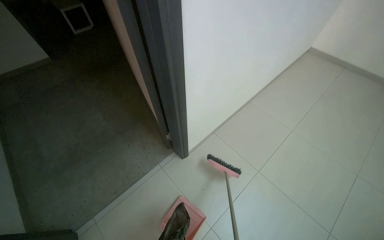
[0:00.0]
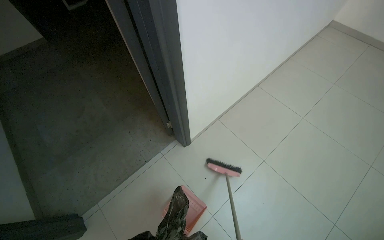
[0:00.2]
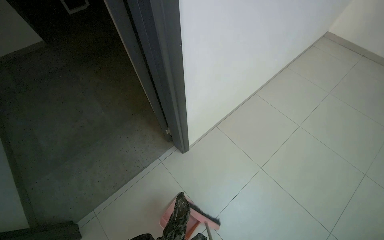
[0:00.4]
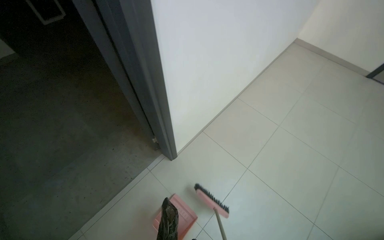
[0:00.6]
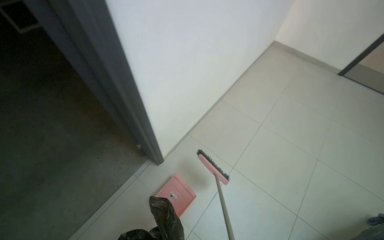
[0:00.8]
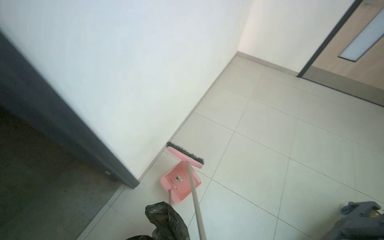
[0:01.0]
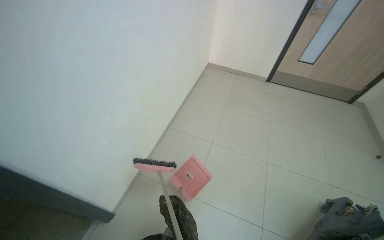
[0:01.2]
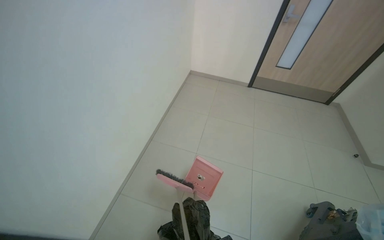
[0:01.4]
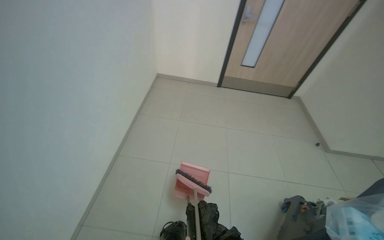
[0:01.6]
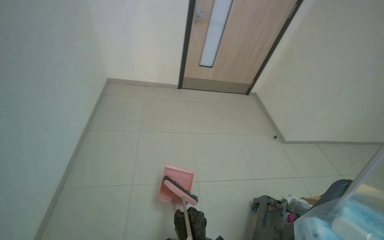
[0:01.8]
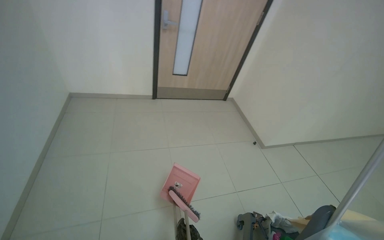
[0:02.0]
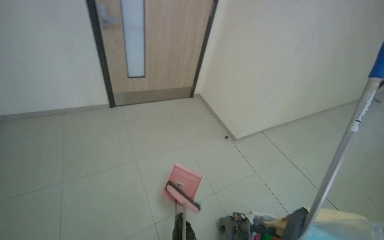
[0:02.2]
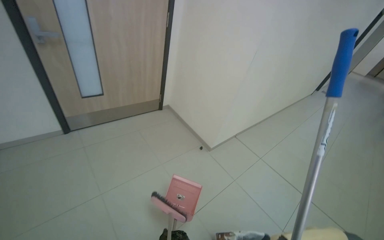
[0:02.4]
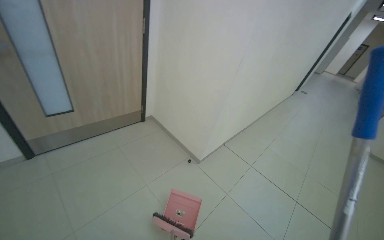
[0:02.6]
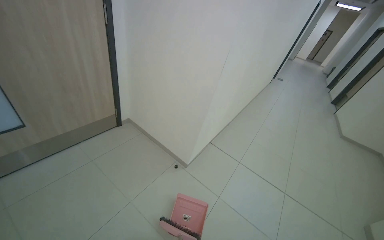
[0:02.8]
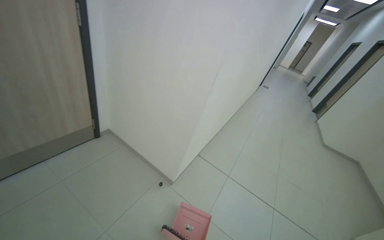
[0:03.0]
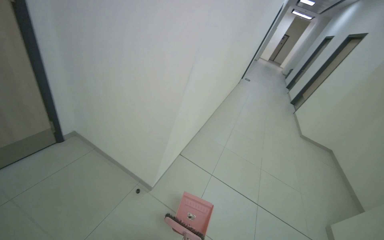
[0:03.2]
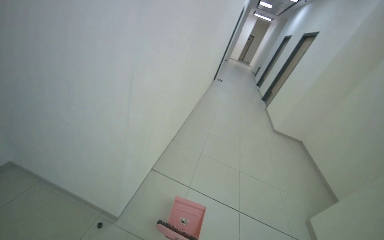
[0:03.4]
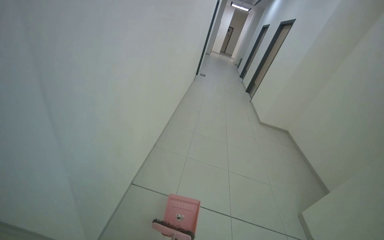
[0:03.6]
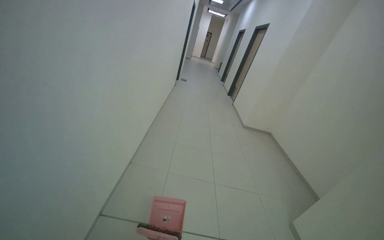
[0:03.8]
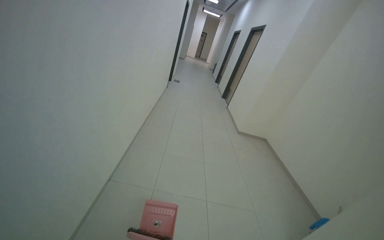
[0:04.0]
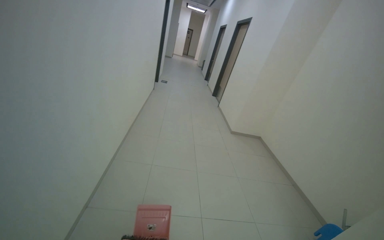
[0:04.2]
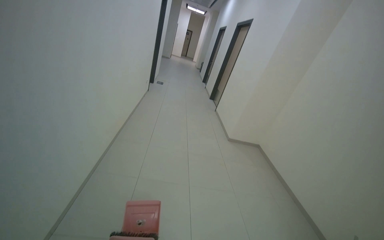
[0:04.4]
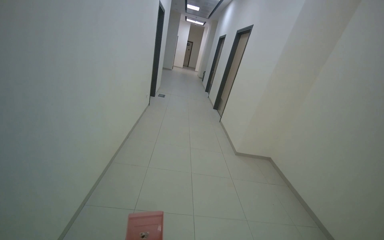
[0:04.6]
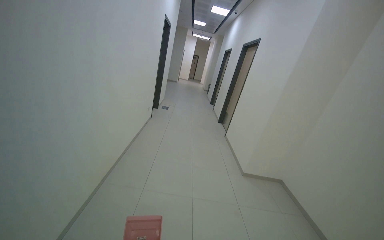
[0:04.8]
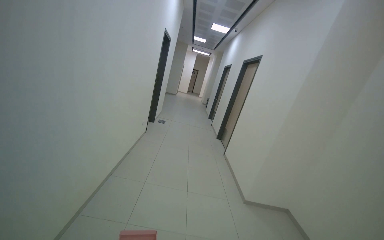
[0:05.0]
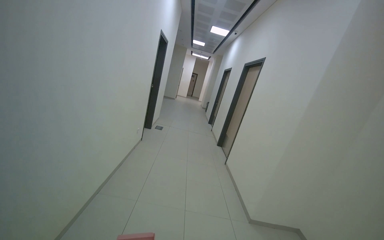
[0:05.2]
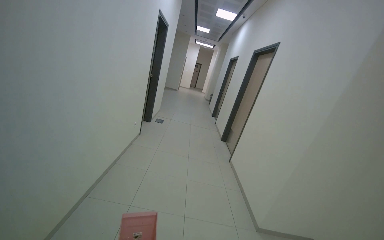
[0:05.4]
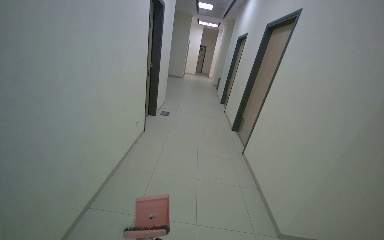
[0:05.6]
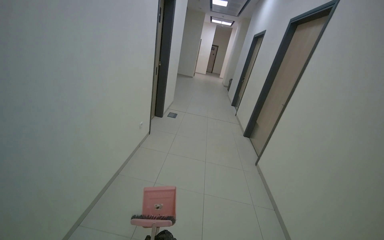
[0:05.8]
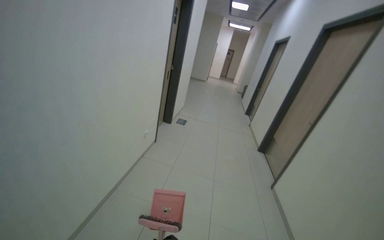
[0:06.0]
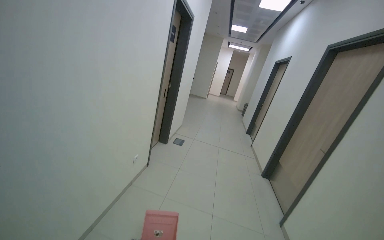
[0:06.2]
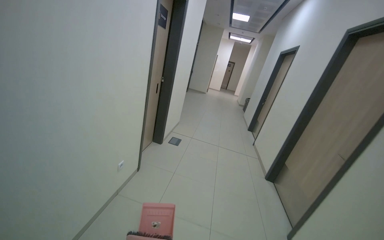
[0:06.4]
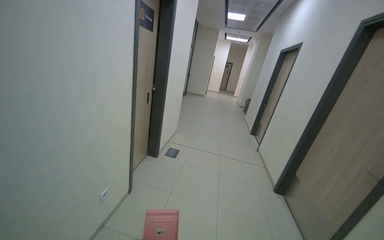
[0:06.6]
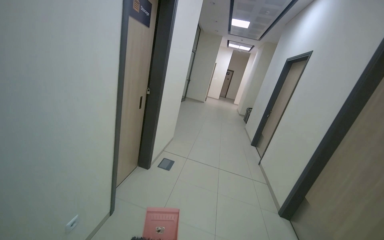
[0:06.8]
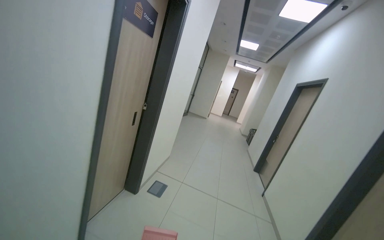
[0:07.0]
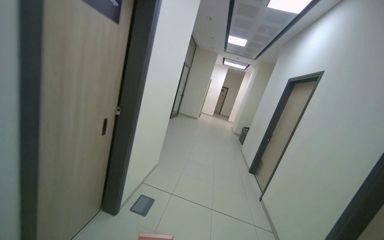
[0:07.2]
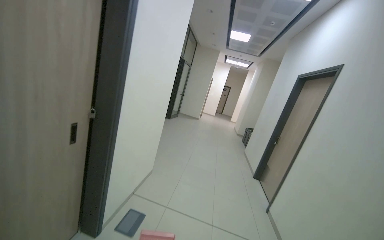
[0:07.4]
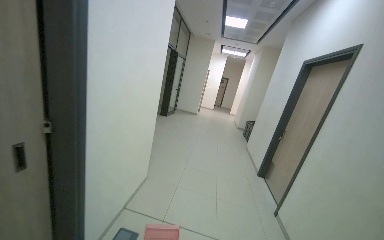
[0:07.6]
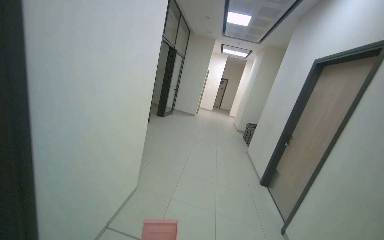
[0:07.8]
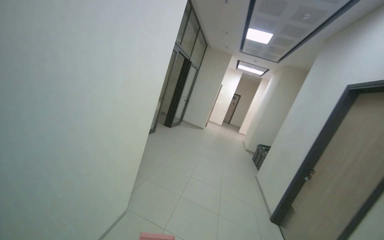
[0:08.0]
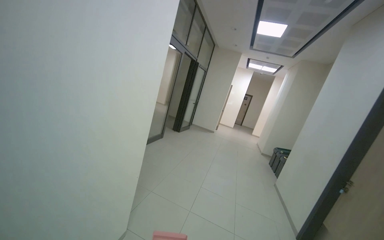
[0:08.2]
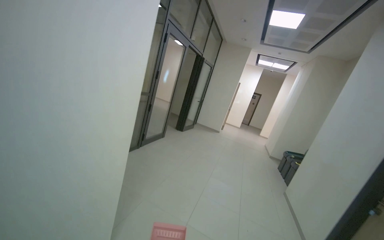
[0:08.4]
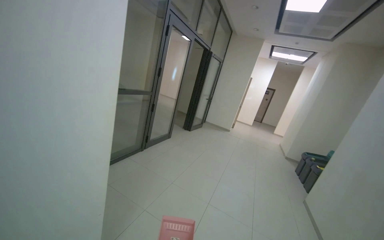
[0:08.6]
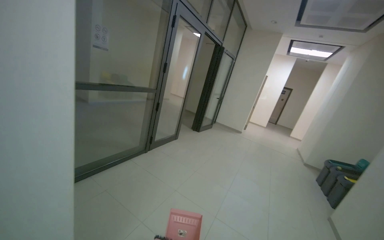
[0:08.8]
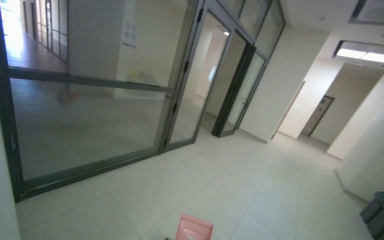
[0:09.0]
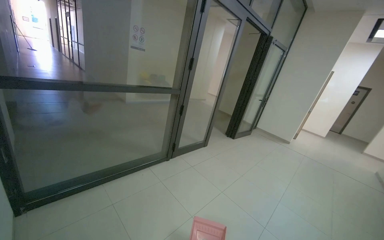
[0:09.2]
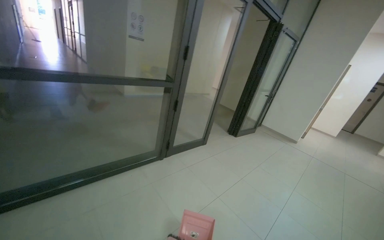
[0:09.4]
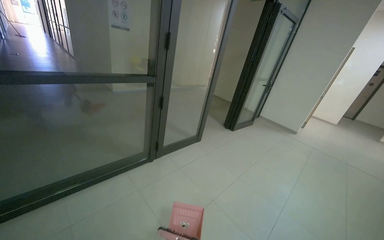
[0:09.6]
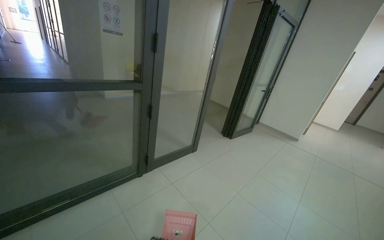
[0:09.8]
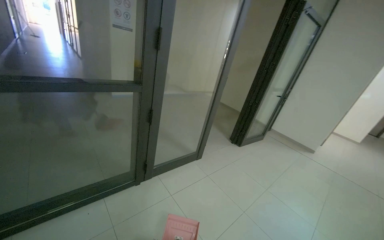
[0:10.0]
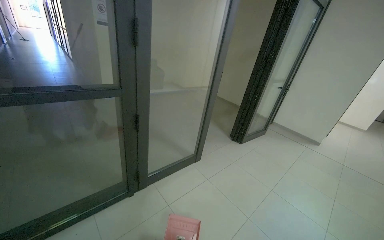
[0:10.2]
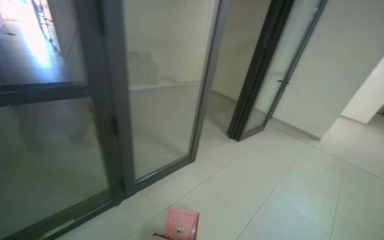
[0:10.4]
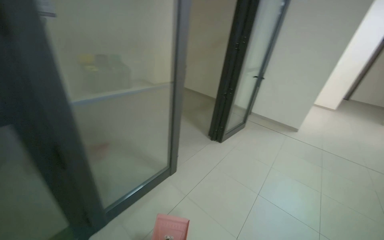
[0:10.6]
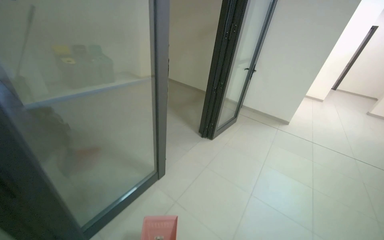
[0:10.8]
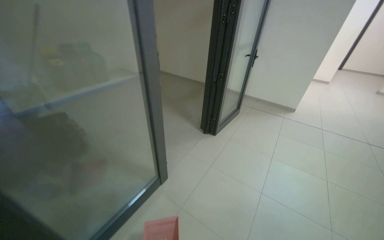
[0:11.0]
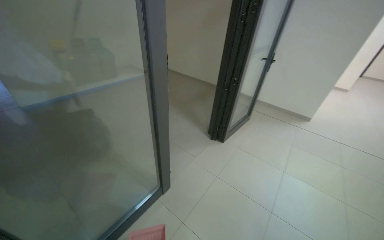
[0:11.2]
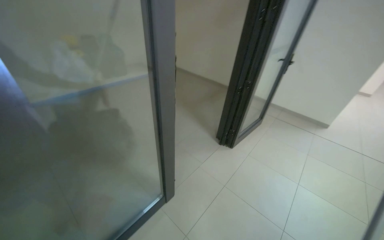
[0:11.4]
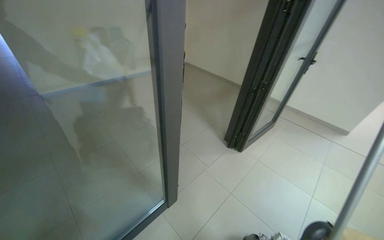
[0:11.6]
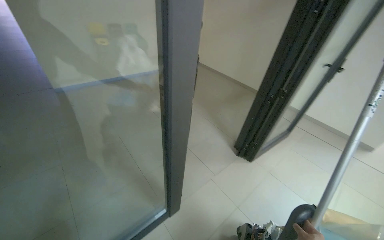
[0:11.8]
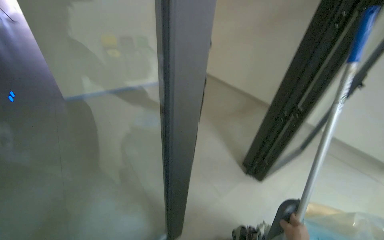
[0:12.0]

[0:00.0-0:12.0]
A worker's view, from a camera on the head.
Job: sweeping floor.
The whole recording: Sweeping hallway floor. The worker sweeps debris from the hallway floor into a dustpan.
0:00.0 to 0:01.6: The head travels approximately 70 cm. The wearer looks approximately 40 degrees further to the right.
0:01.6 to 0:03.0: The head travels some 1 m. The wearer looks approximately 65 degrees further to the right.
0:03.0 to 0:04.4: The camera travels about 1.5 m. The wearer's head swings approximately 35 degrees to the right.
0:04.4 to 0:06.0: The camera is carried roughly 2 m.
0:06.0 to 0:07.6: The wearer moves about 2 m.
0:07.6 to 0:09.0: The camera travels roughly 2 m. The wearer's head swings roughly 30 degrees to the left.
0:09.0 to 0:10.4: The wearer moves approximately 1.5 m.
0:10.4 to 0:12.0: The head travels about 1 m.

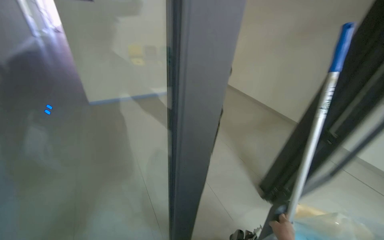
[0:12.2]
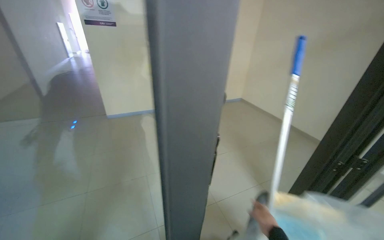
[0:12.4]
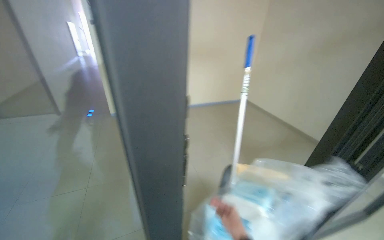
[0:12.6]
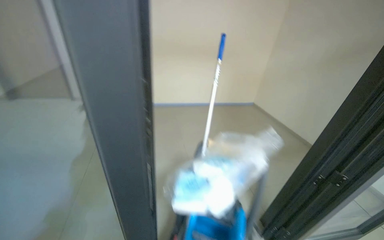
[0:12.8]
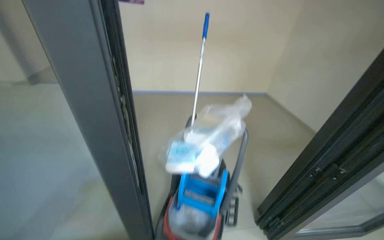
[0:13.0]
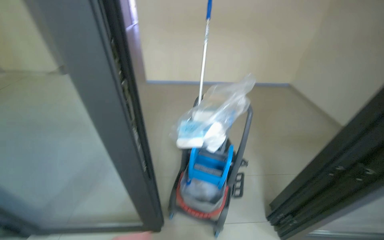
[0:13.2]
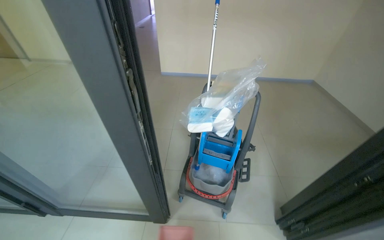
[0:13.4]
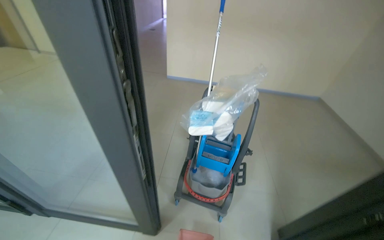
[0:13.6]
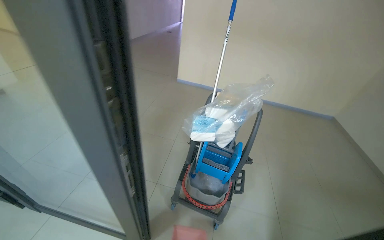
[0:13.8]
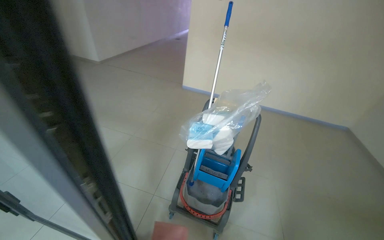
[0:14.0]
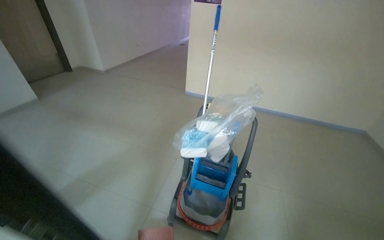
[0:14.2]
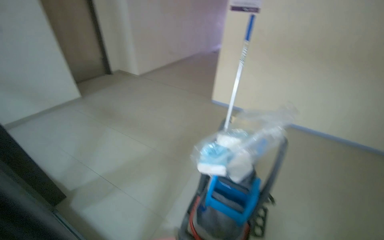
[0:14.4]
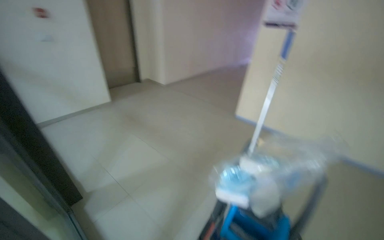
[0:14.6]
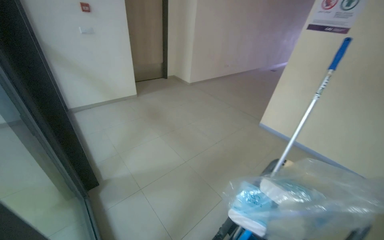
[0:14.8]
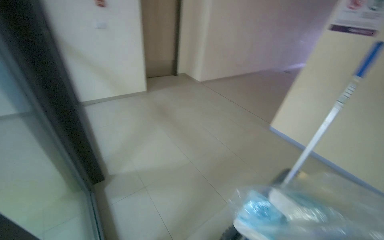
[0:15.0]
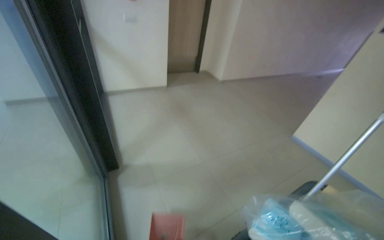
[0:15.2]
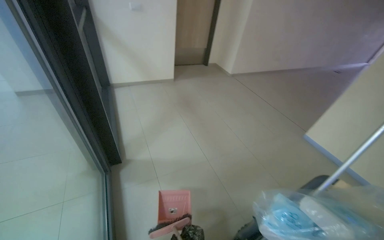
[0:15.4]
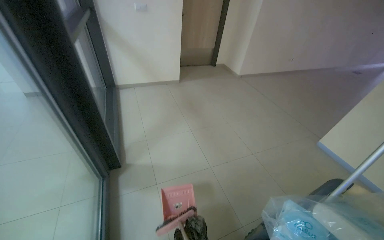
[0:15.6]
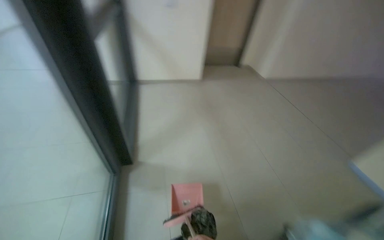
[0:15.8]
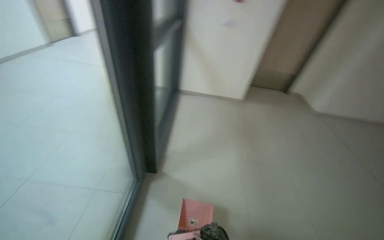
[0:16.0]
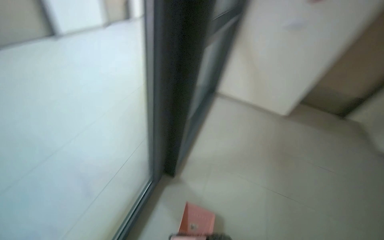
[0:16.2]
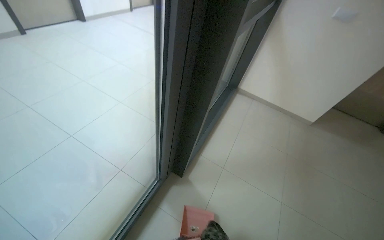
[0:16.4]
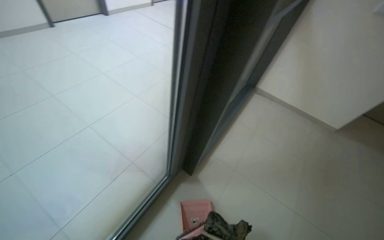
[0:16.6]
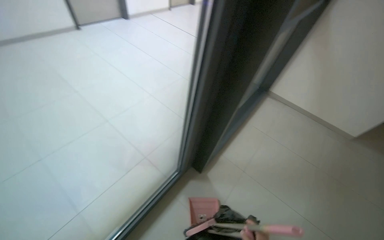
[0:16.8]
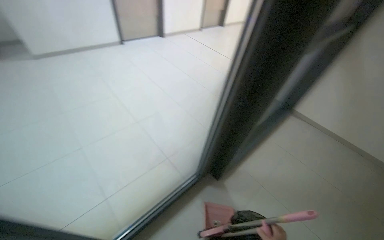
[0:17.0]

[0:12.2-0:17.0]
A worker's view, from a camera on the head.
Job: sweeping floor.
The whole recording: Sweeping hallway floor. The worker sweeps debris from the hallway floor into a dustpan.
0:13.8 to 0:15.4: The head rotates roughly 45 degrees to the left.
0:15.4 to 0:17.0: The head rotates roughly 75 degrees to the left.

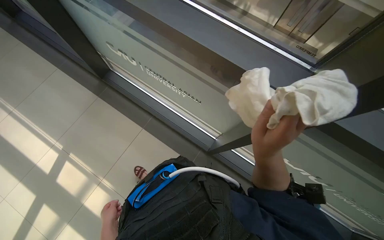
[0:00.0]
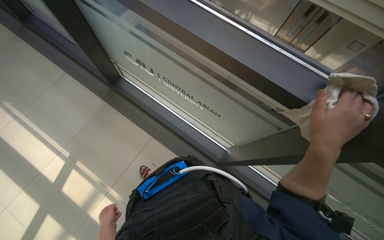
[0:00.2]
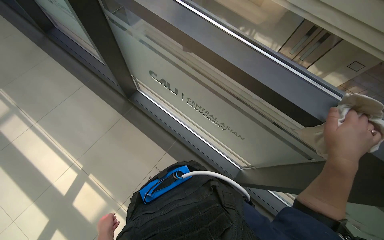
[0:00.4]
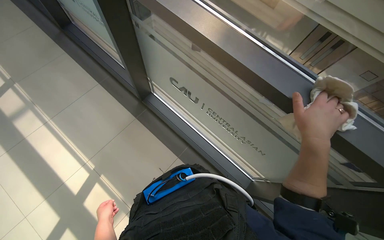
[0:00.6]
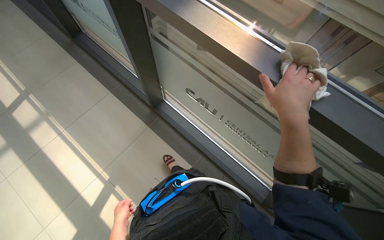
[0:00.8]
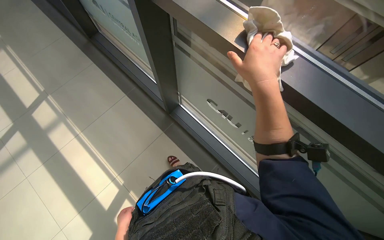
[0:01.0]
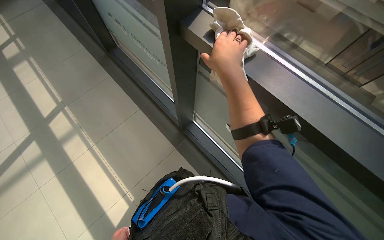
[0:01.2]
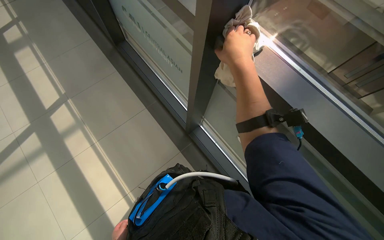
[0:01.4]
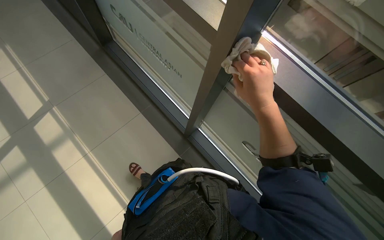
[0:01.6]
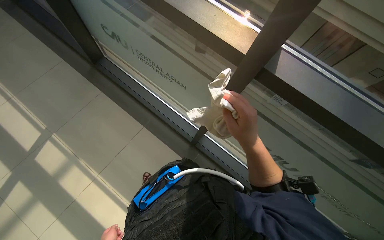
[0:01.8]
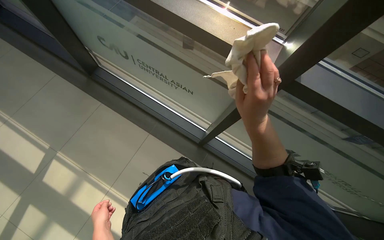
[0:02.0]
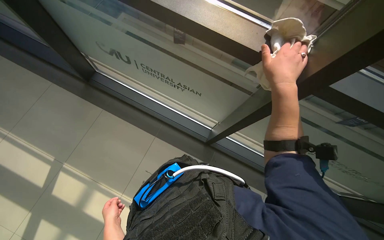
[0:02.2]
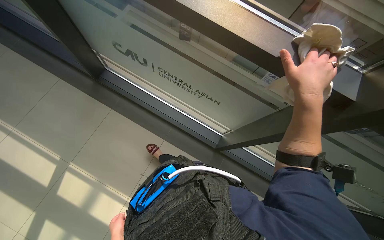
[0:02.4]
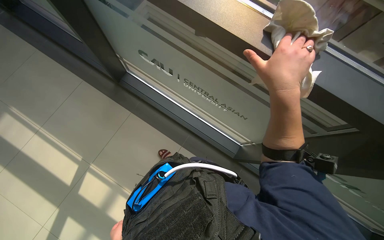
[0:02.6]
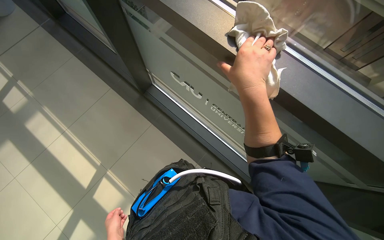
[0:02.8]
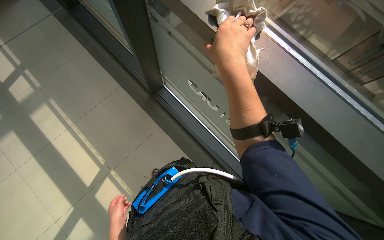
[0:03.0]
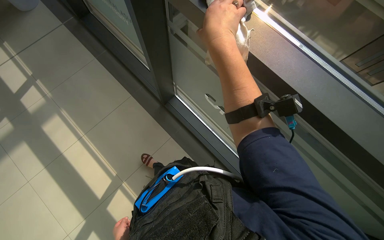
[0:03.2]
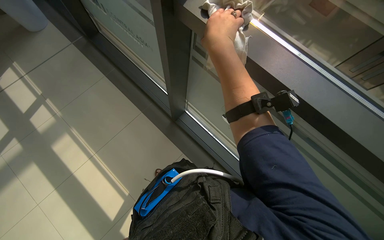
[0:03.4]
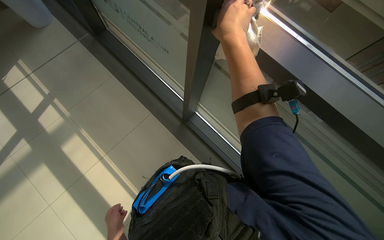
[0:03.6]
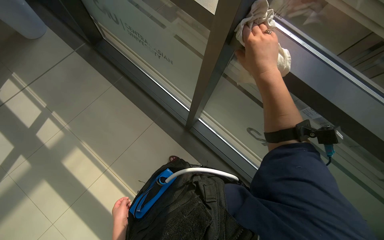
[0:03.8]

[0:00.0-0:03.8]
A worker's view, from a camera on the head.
Job: wiping surfaces.
The whole recording: Wiping window frames. The worker wipes the window frames with a cloth.
0:00.0 to 0:01.2: The right hand is displaced up the picture by roughly 35 cm.
0:01.2 to 0:02.6: The right hand heads nearer to the camera and to the right, covering roughly 15 cm, and travels down the picture and back again, roughly 10 cm each way.
0:02.6 to 0:03.8: The right hand shifts some 10 cm farther from the camera.
